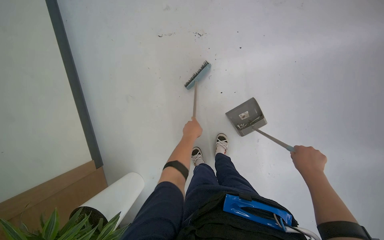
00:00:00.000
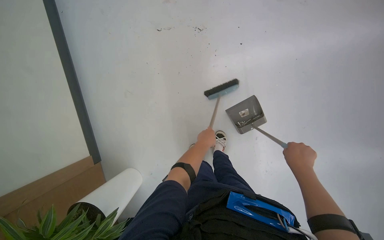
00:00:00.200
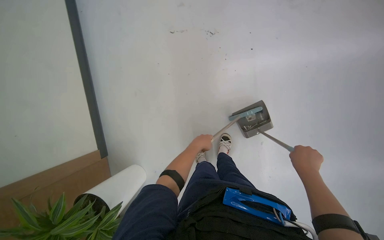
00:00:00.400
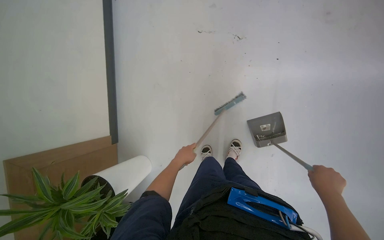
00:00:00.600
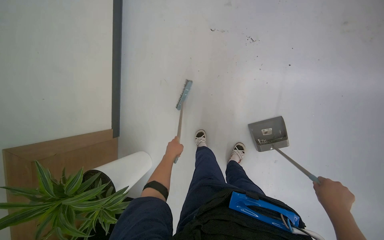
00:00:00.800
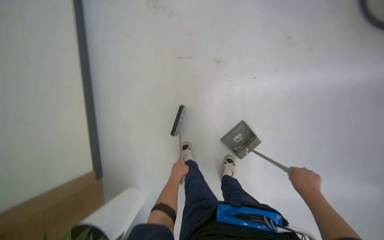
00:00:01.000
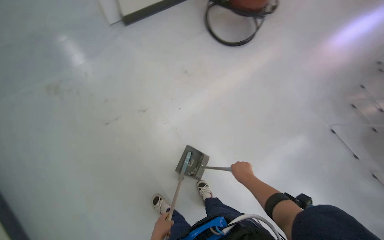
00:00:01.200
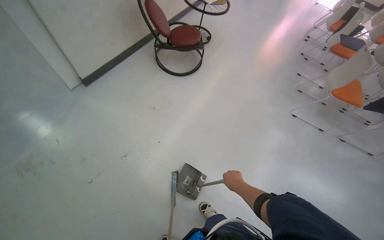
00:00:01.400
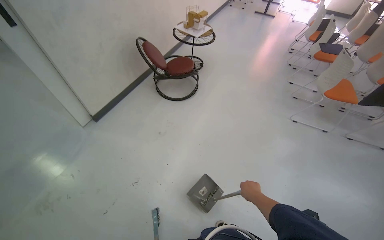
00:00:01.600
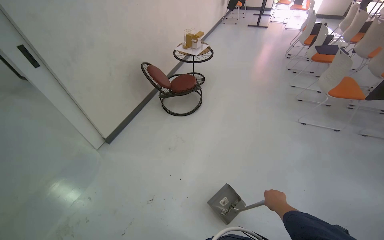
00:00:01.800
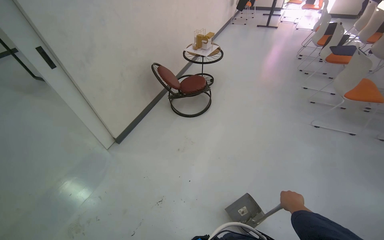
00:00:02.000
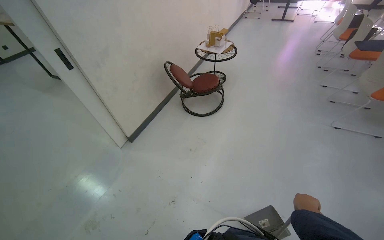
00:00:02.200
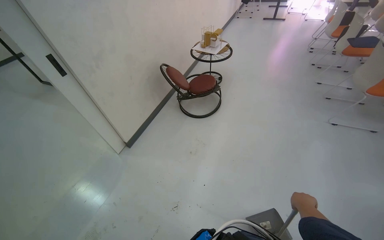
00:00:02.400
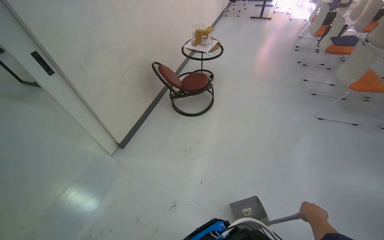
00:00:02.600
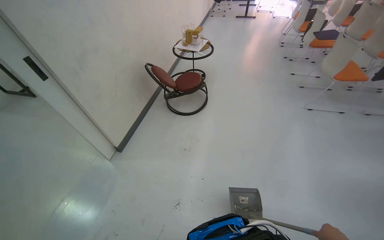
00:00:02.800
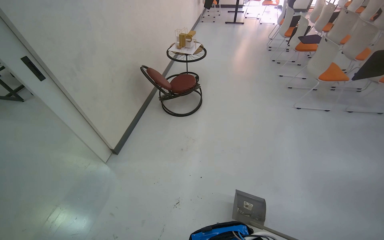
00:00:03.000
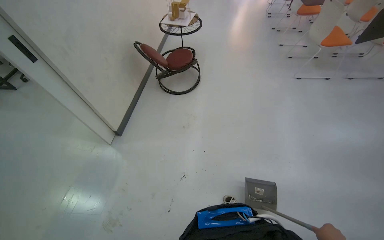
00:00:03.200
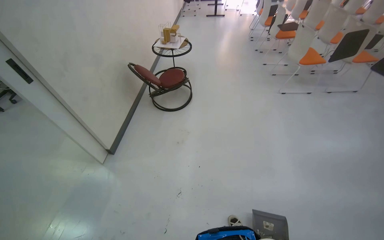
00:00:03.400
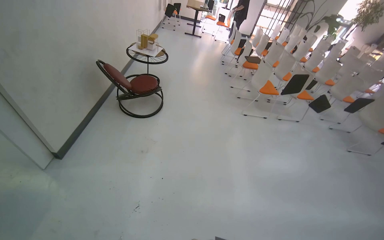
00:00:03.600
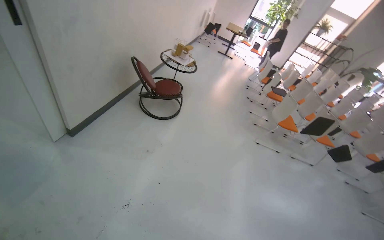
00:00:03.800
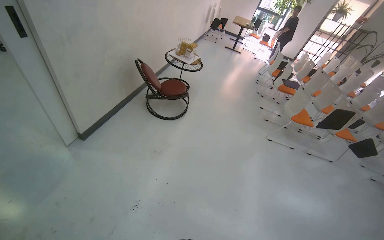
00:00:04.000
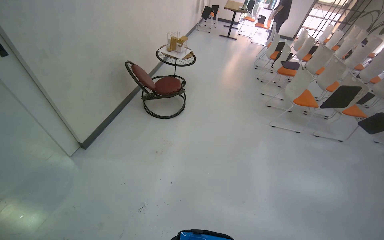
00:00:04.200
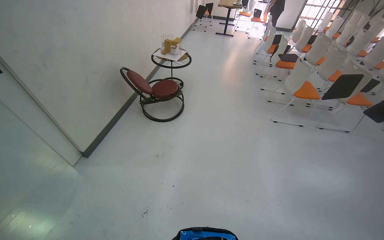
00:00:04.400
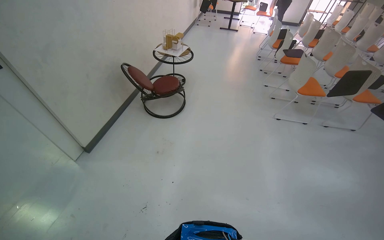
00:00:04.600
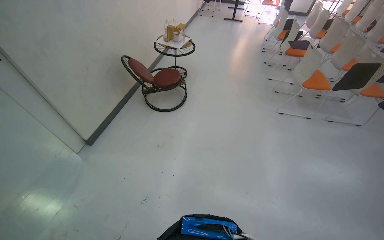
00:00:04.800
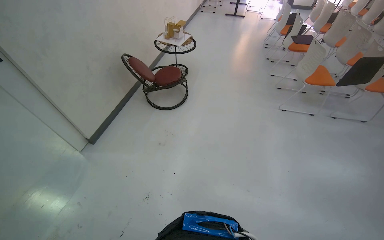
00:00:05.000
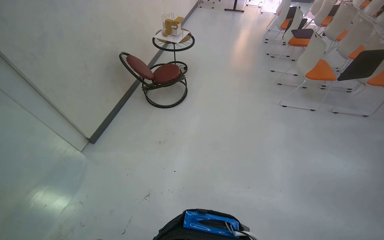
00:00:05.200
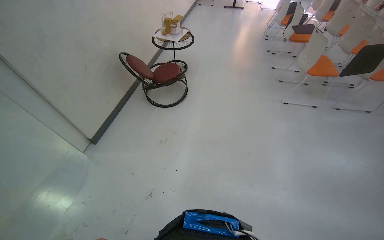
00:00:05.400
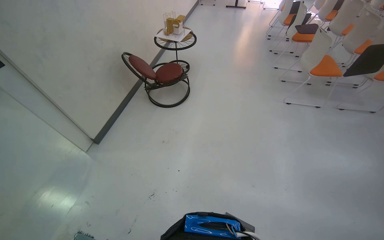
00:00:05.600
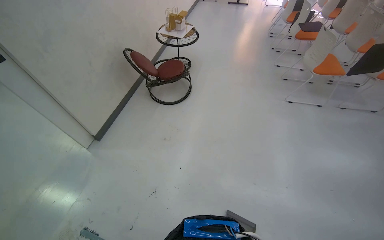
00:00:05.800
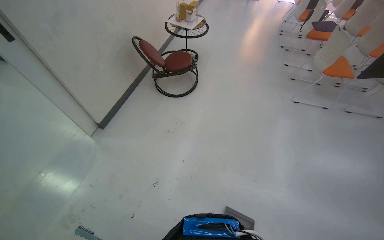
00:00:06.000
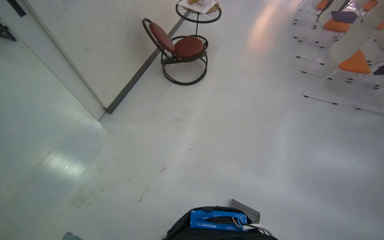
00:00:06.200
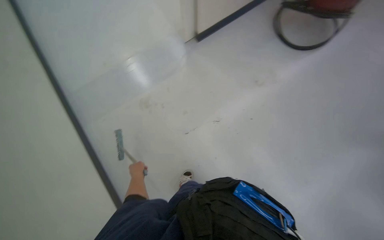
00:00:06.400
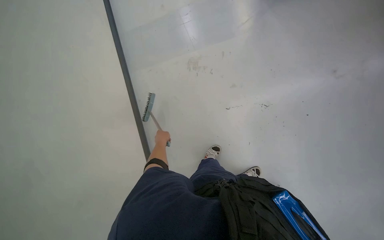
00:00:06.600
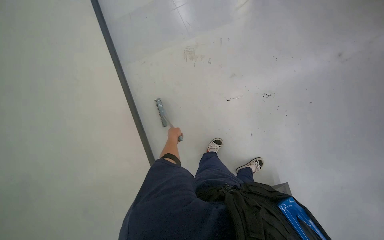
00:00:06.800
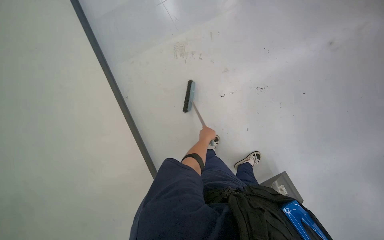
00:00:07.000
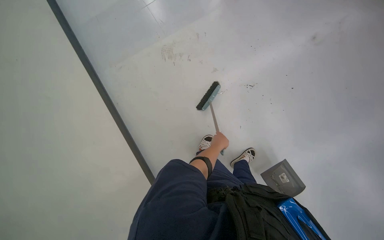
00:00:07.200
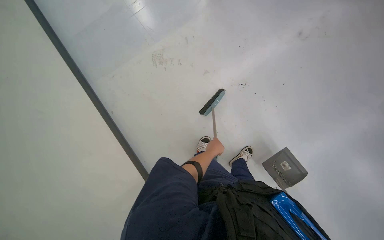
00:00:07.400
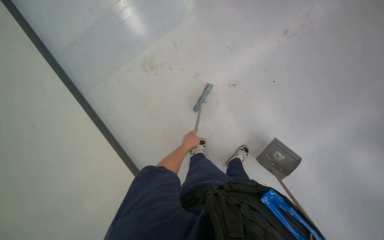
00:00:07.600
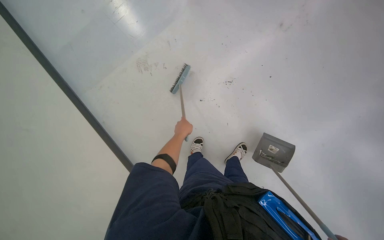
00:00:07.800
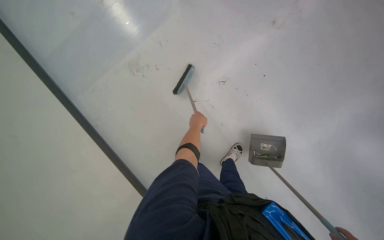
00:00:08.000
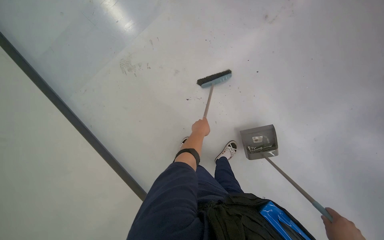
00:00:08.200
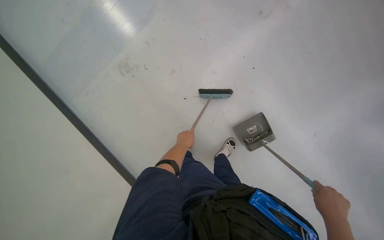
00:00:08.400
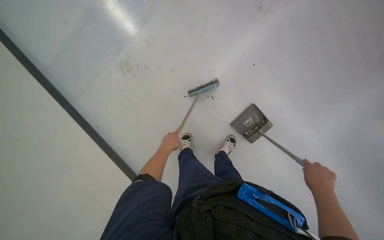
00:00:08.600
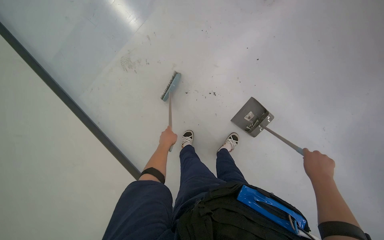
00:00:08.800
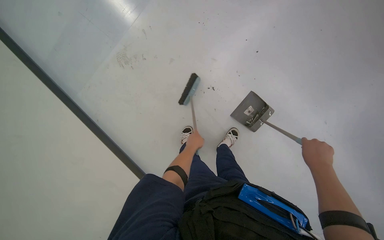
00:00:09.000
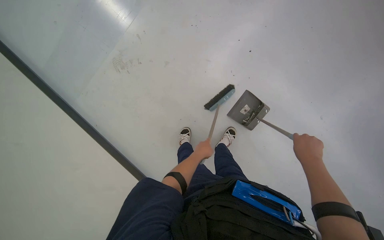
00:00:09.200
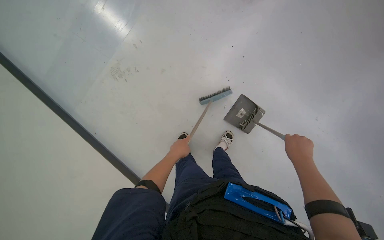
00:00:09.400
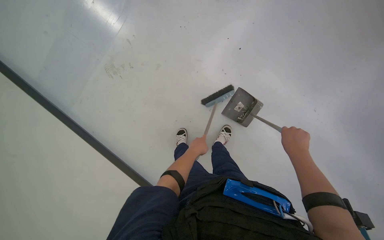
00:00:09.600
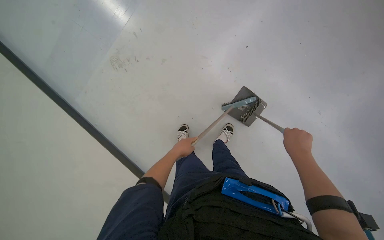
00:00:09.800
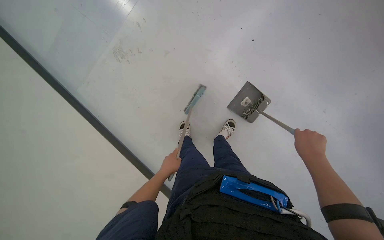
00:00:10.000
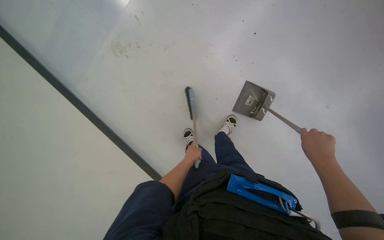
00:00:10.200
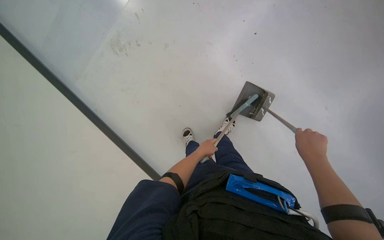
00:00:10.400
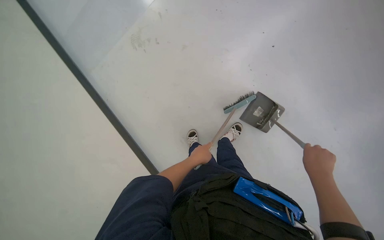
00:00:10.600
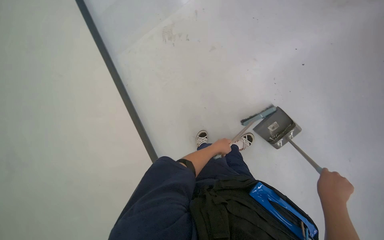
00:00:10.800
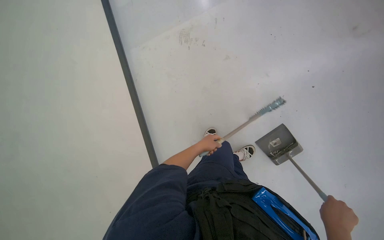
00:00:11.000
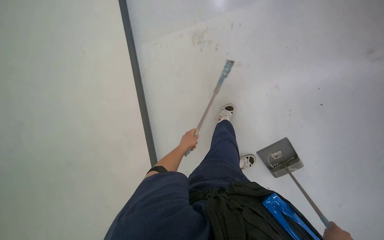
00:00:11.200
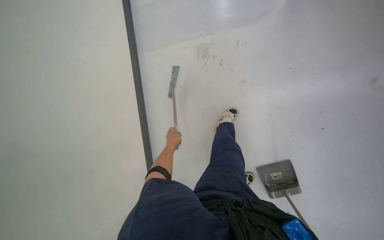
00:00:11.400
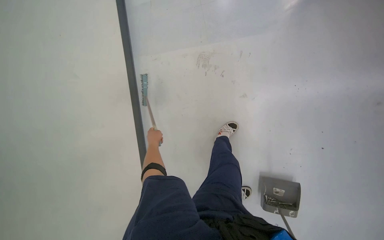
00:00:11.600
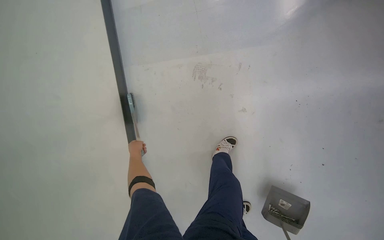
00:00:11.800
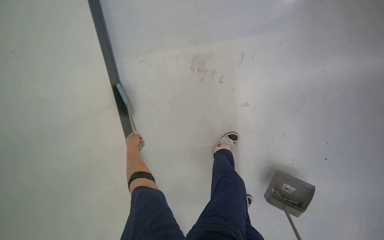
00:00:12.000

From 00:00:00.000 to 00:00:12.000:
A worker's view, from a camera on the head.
Job: sweeping floor.
The whole recording: Sweeping office floor. The worker sweeps the office floor with a broom and collects debris into a dustpan.
From 00:00:00.000 to 00:00:01.600: The head rotates about 45 degrees to the right. The view tilts some 25 degrees upward.
From 00:00:06.000 to 00:00:07.600: The head turns to the left by some 45 degrees. The wearer looks roughly 35 degrees further downward.
From 00:00:09.000 to 00:00:10.400: The left hand moves roughly 5 cm to the left and comes back.
From 00:00:10.400 to 00:00:12.000: The camera pitches upward, by approximately 20 degrees. The scene rotates clockwise by roughly 45 degrees.

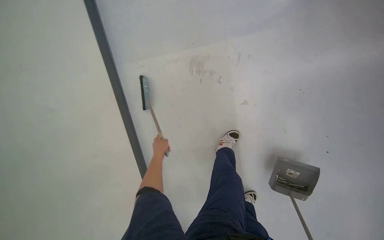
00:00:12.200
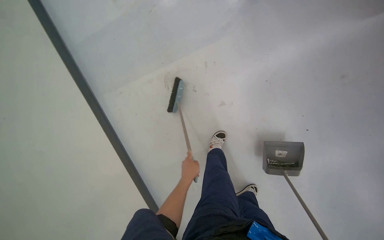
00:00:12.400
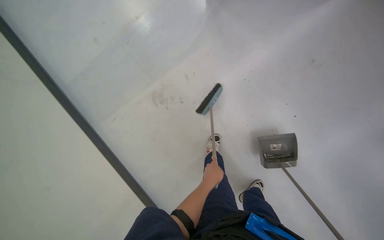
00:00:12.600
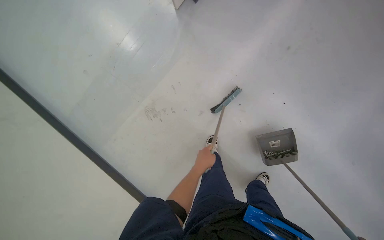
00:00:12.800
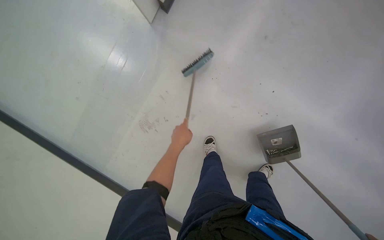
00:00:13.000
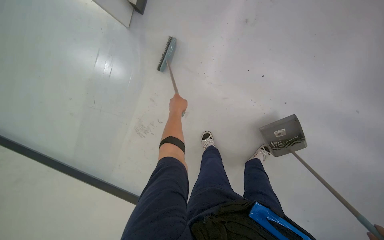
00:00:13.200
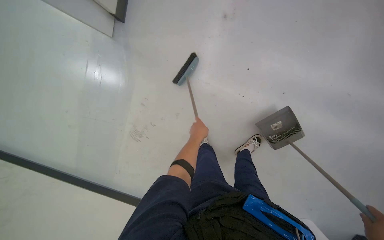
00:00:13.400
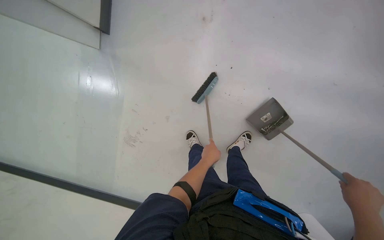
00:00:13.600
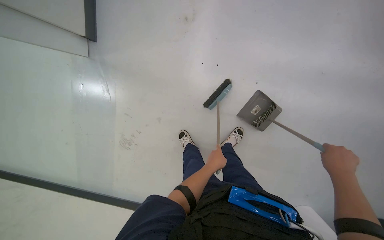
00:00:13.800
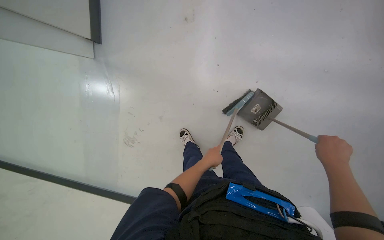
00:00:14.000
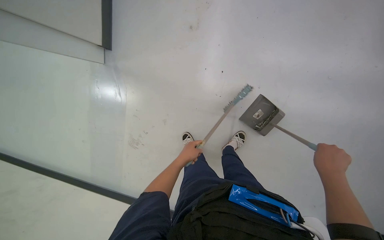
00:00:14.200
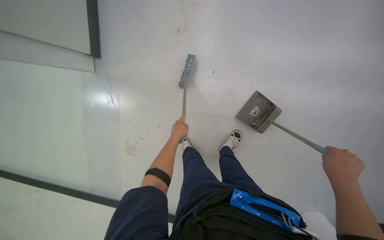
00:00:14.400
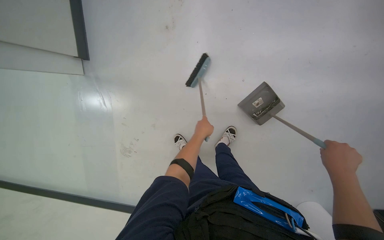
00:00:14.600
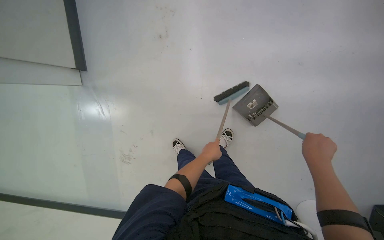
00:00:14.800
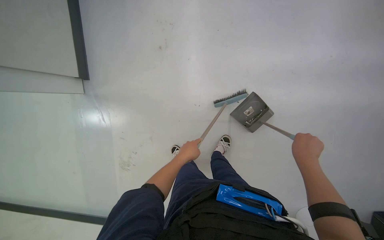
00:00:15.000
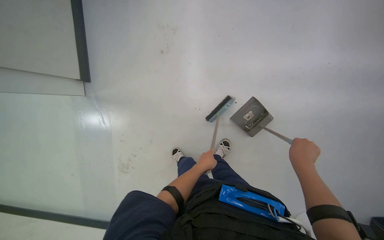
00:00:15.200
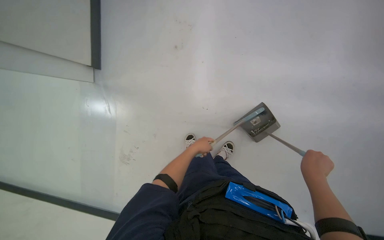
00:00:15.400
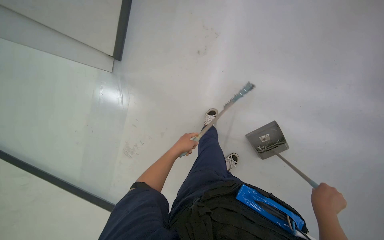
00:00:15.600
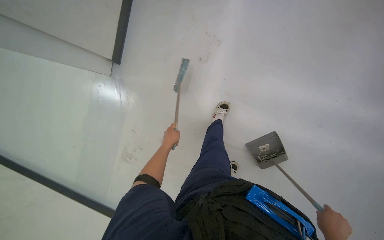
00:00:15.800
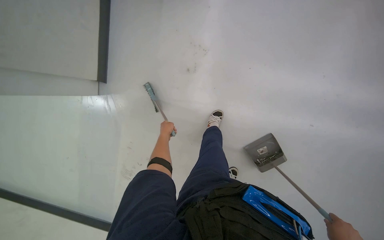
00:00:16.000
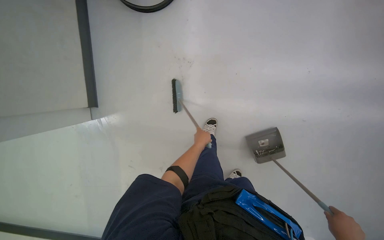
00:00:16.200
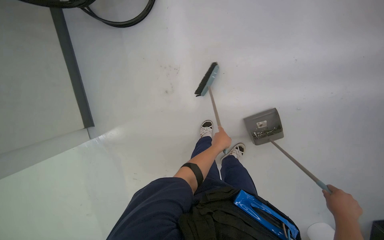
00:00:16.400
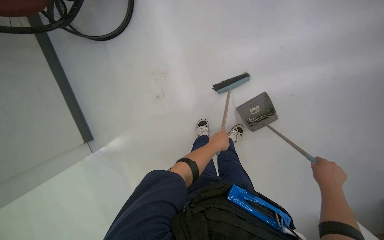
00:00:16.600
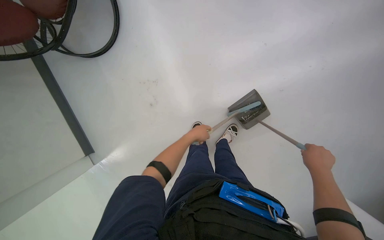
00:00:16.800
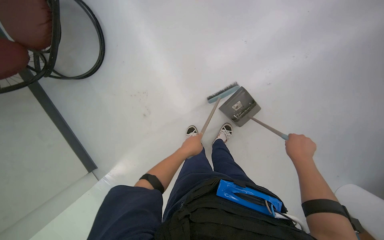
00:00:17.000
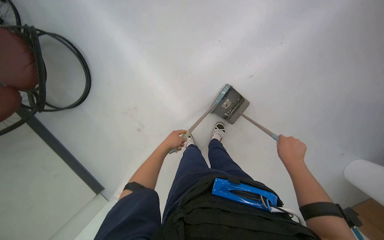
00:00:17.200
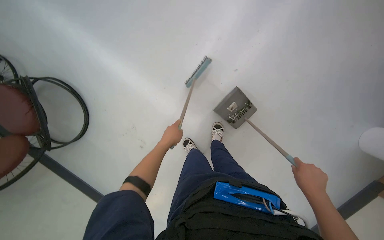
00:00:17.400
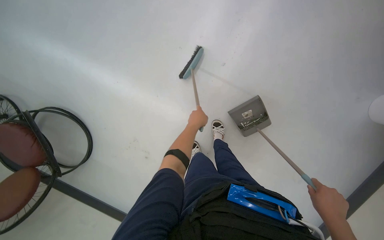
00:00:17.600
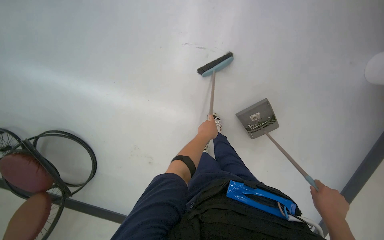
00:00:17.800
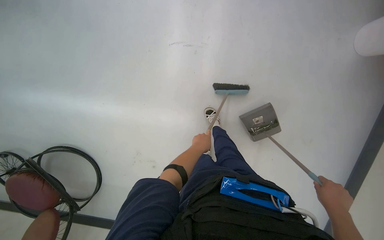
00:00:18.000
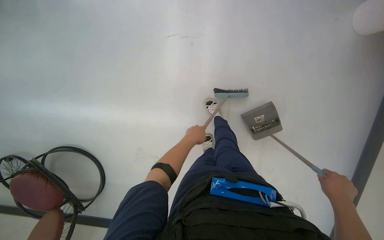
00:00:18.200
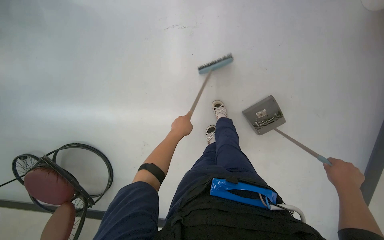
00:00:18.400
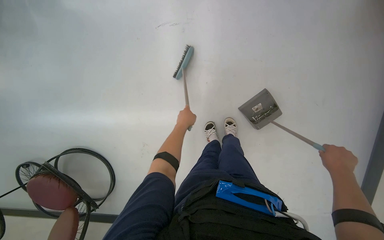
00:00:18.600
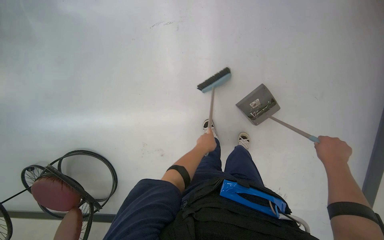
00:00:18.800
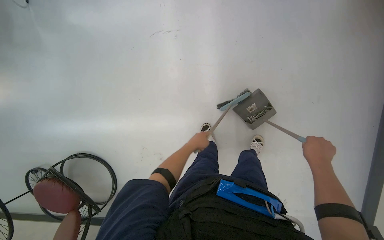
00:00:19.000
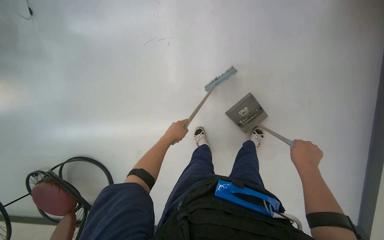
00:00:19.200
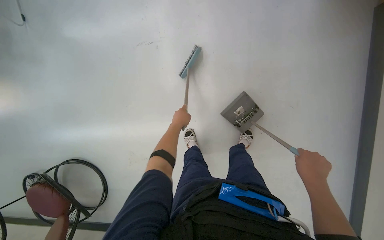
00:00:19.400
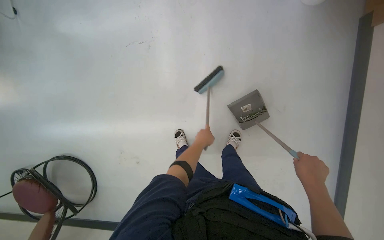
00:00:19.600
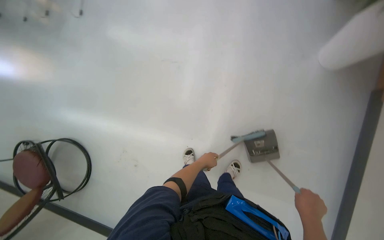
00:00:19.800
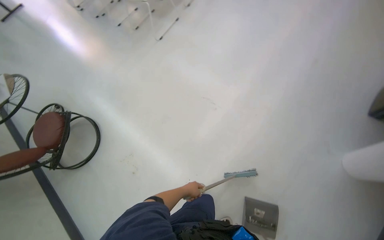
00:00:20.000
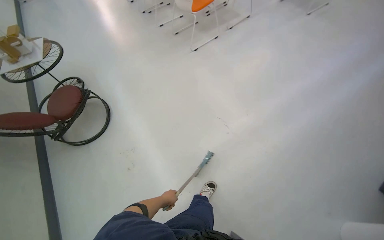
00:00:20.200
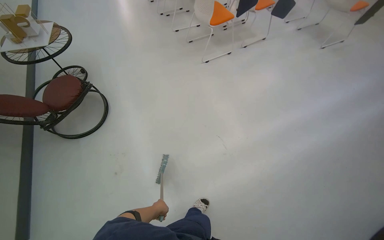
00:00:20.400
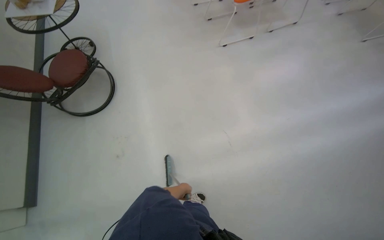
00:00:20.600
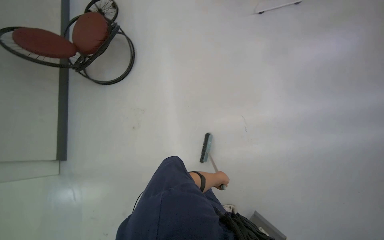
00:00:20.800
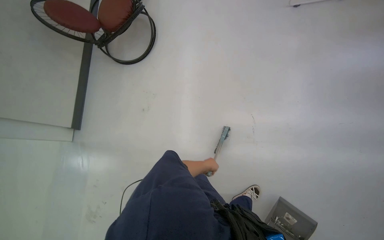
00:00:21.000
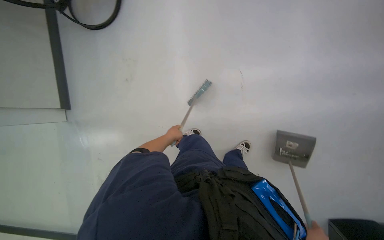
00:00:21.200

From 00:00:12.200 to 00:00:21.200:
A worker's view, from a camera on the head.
Job: sweeping floor.
The whole recording: Sweeping office floor. The worker sweeps the office floor with a broom and collects debris into a dustpan.
From 00:00:12.200 to 00:00:13.800: The wearer looks approximately 75 degrees further to the right.
From 00:00:13.800 to 00:00:15.200: The left hand goes left and right, some 15 cm each way, reversing 2 times.
From 00:00:15.200 to 00:00:16.600: The left hand travels to the left and back again, roughly 20 cm each way.
From 00:00:16.600 to 00:00:18.200: The camera travels approximately 50 cm. The scene rotates counterclockwise by about 45 degrees.
From 00:00:18.200 to 00:00:19.800: The camera travels to the right, about 50 cm.
From 00:00:19.800 to 00:00:21.200: The camera is carried roughly 50 cm. The head turns to the left by about 75 degrees. The view tilts approximately 15 degrees downward.
